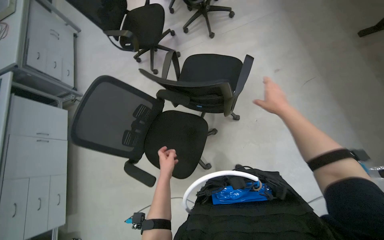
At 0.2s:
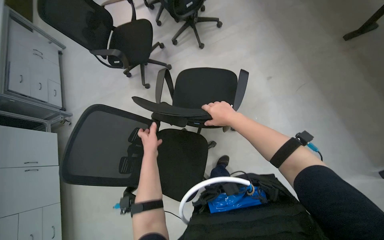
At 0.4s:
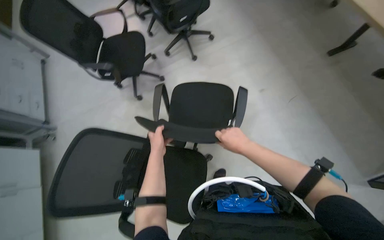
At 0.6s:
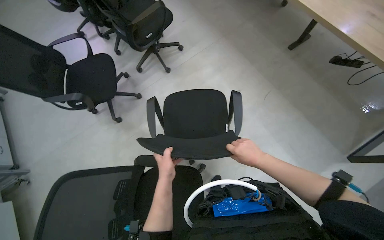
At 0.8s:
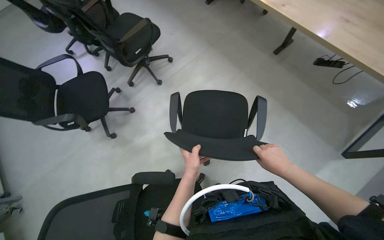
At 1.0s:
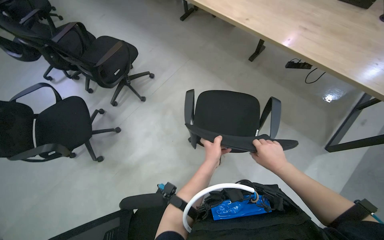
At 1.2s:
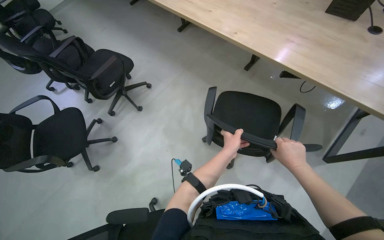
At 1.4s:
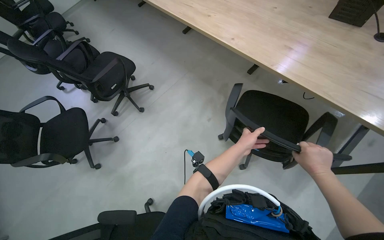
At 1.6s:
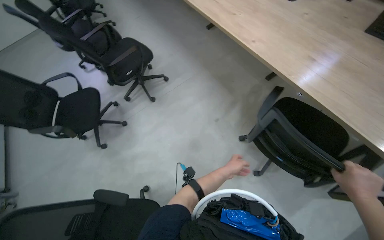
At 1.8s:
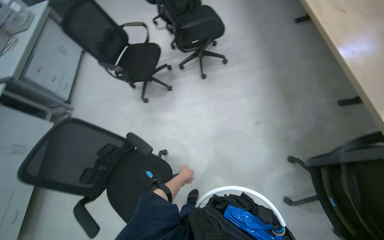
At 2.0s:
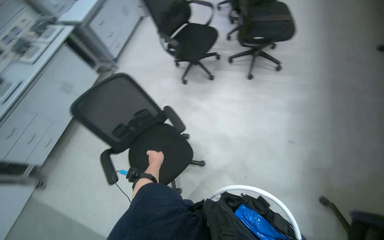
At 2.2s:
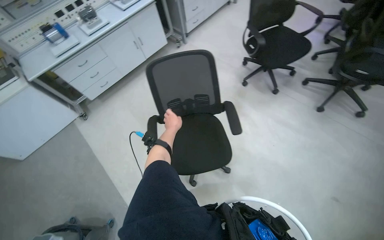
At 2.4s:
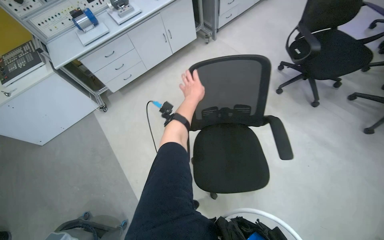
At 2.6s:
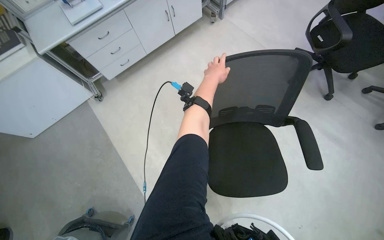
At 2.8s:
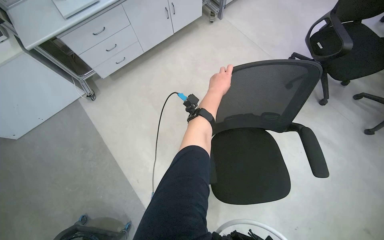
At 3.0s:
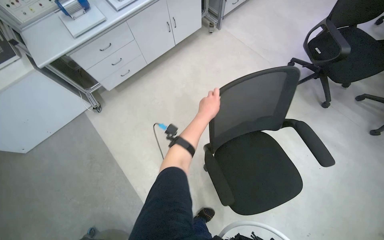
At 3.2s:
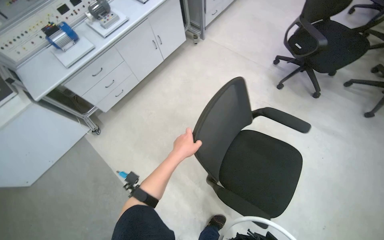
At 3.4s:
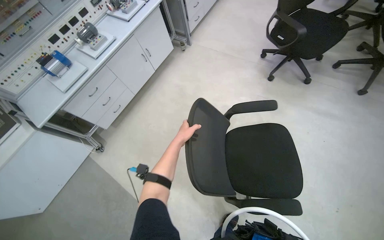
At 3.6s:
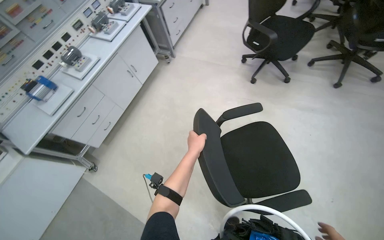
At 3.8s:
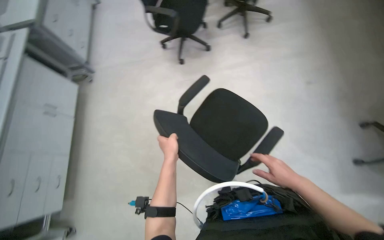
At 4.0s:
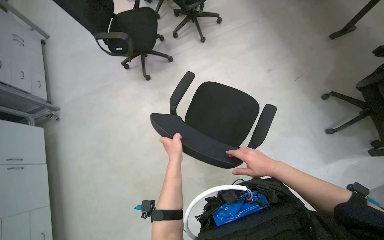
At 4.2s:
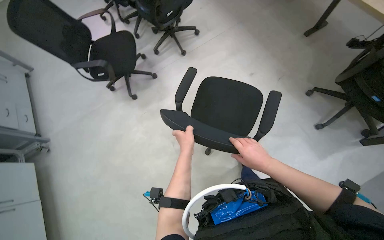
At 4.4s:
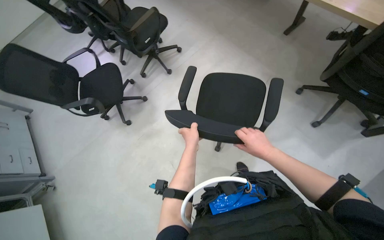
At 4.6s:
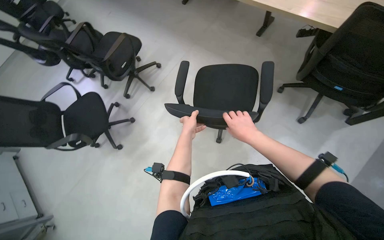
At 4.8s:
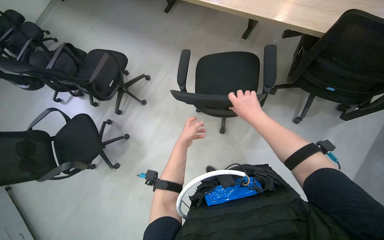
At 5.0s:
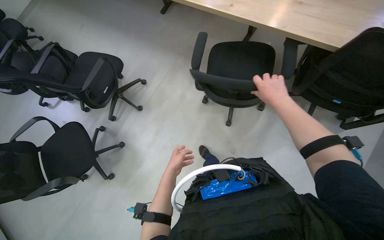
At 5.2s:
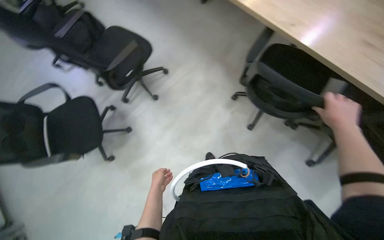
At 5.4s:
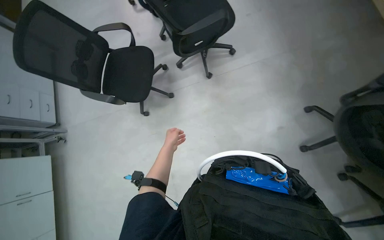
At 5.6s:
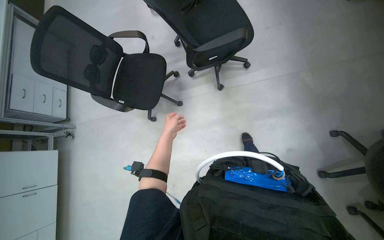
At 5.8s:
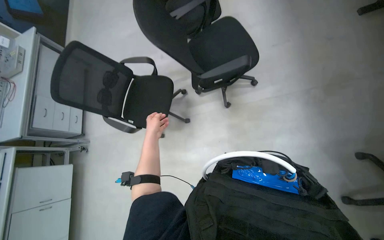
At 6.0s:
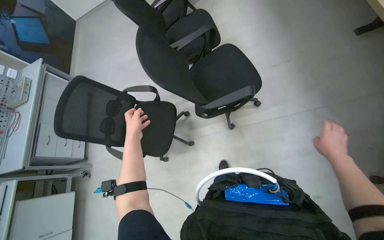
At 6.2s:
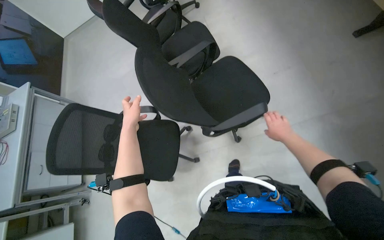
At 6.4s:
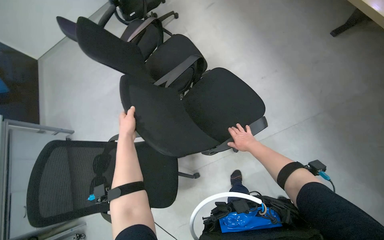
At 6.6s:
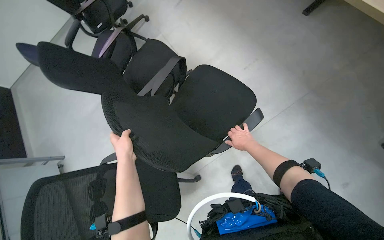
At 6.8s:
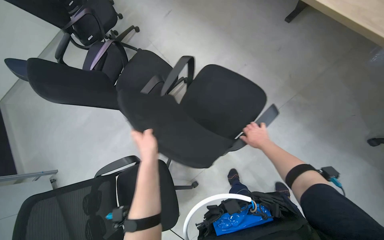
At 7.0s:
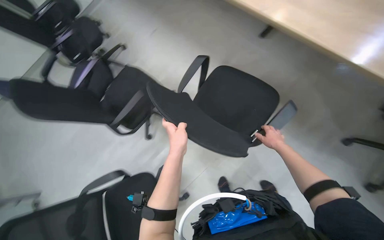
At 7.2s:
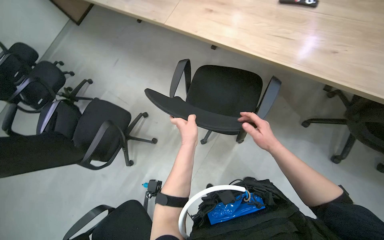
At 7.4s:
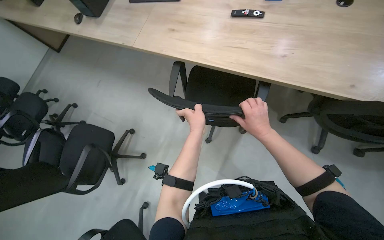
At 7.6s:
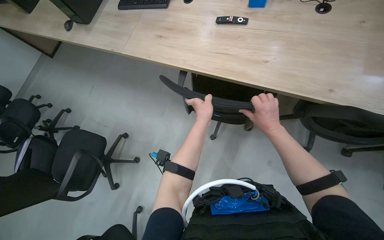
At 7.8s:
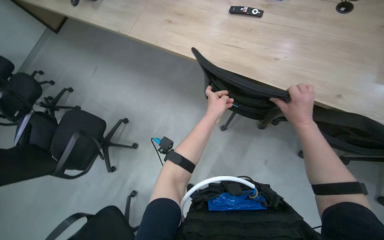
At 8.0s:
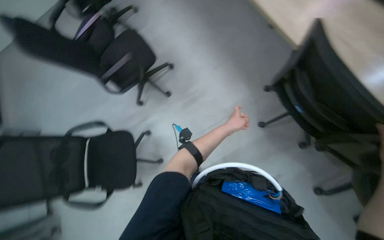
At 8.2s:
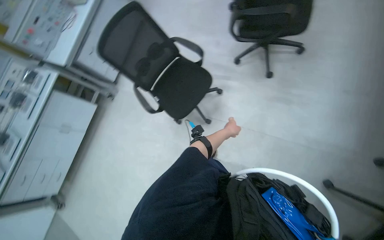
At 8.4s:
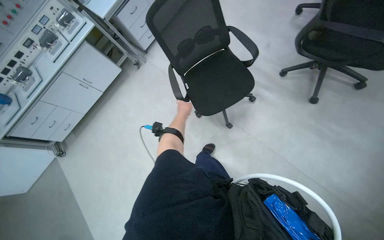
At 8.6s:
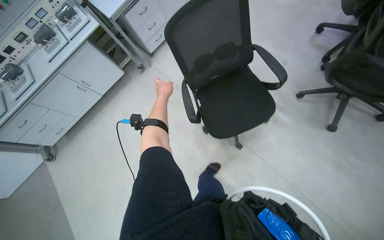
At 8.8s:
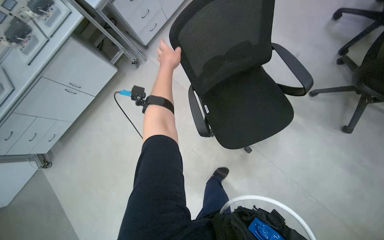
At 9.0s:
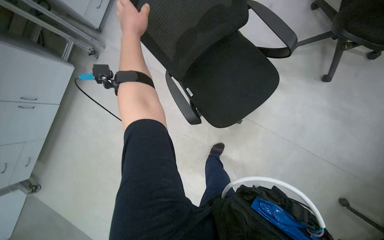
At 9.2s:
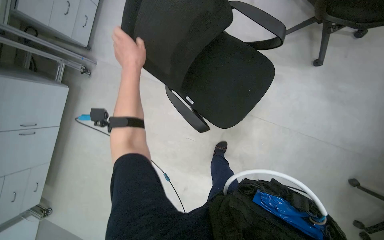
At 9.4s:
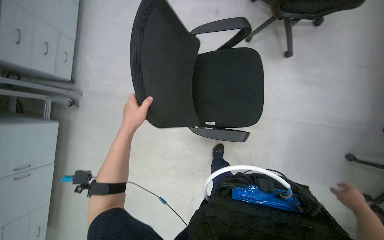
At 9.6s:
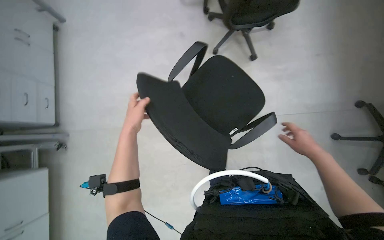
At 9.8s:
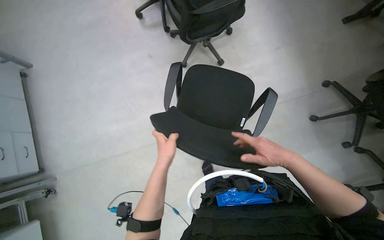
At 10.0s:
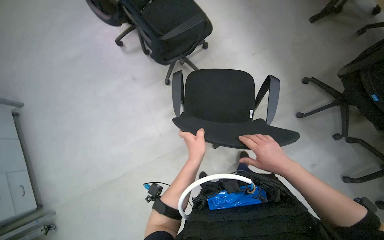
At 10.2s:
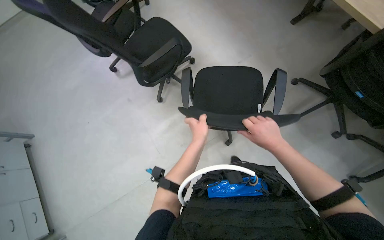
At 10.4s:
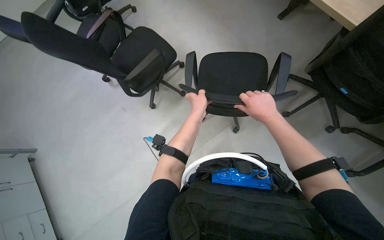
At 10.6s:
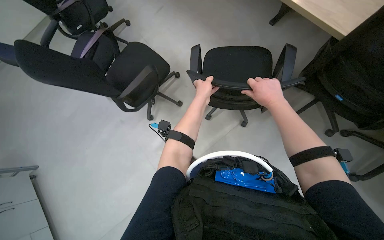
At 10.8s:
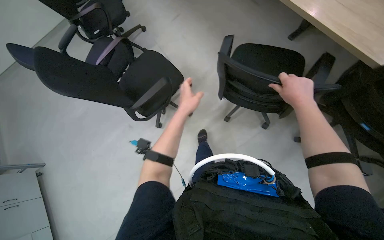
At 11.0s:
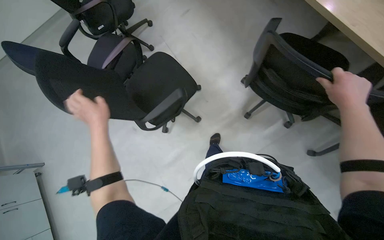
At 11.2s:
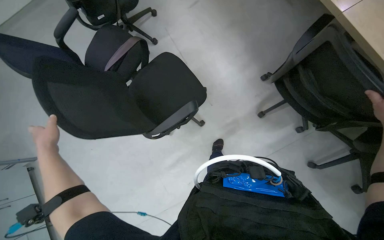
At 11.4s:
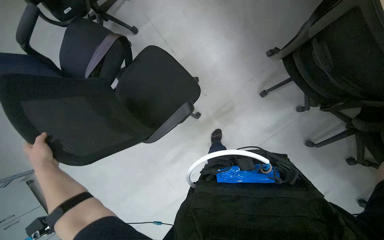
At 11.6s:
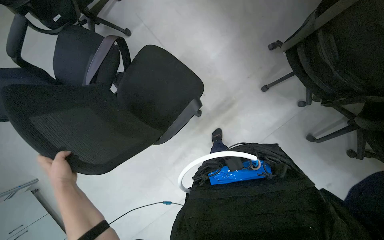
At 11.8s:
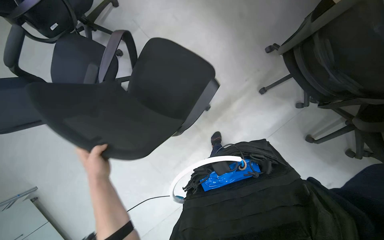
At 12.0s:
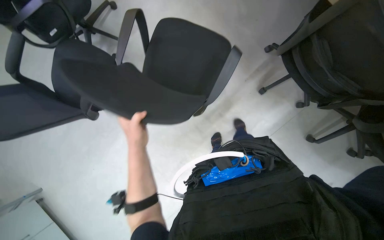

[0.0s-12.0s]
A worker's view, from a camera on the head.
Job: mopping floor.
The whole recording: Mopping the floor. The worker mops the floor using a flat mop and a cleaning cart.
0.0s to 1.6s: The camera is carried roughly 40 cm.
1.6s to 3.0s: The camera is carried about 90 cm. The head rotates roughly 80 degrees to the left. The camera pitches downward, by some 20 degrees.
3.0s to 4.4s: The camera is carried about 50 cm. The head rotates approximately 90 degrees to the right. The view tilts roughly 15 degrees upward.
4.4s to 6.0s: The camera is carried about 70 cm. The head turns to the left by roughly 30 degrees.
6.0s to 7.6s: The wearer's head swings roughly 50 degrees to the right. The view tilts some 15 degrees upward.
7.6s to 9.0s: The head travels approximately 90 cm. The head turns to the left by some 90 degrees. The view tips downward by about 45 degrees.
9.0s to 10.4s: The wearer looks some 20 degrees further upward. The scene turns some 55 degrees counterclockwise in the picture.
10.4s to 12.0s: The camera travels approximately 70 cm. The camera pitches downward, by some 15 degrees.

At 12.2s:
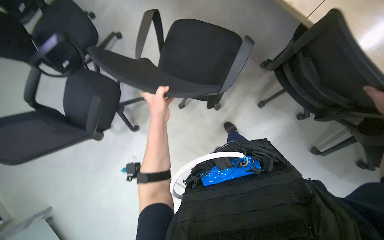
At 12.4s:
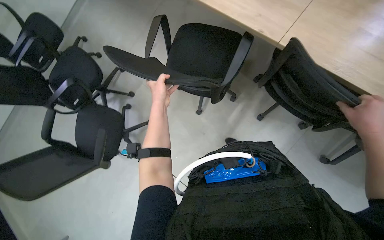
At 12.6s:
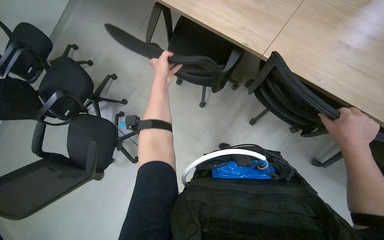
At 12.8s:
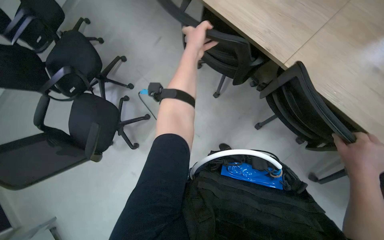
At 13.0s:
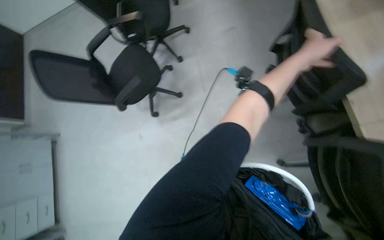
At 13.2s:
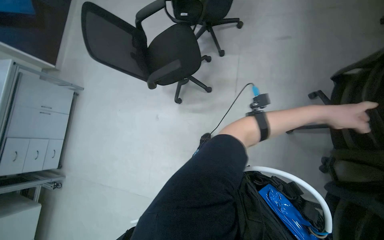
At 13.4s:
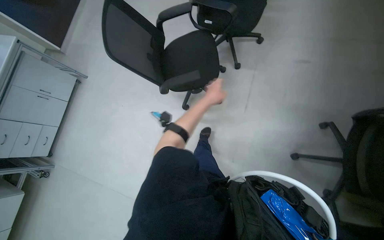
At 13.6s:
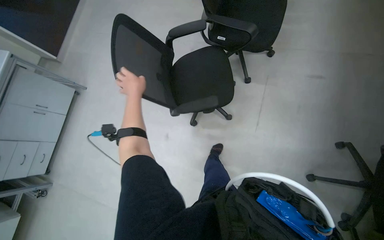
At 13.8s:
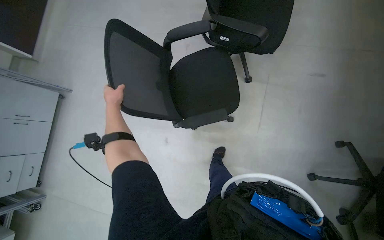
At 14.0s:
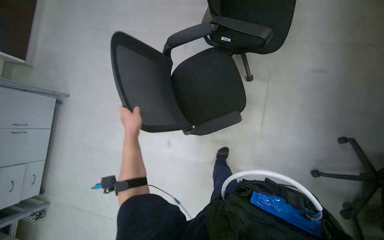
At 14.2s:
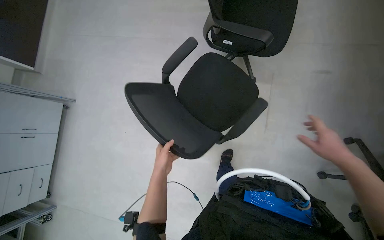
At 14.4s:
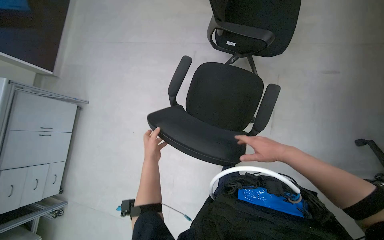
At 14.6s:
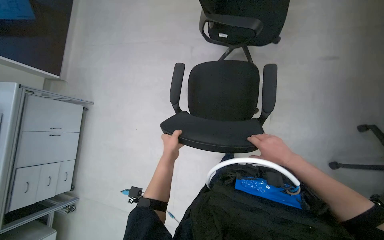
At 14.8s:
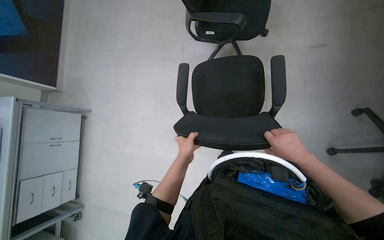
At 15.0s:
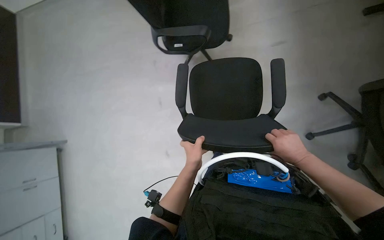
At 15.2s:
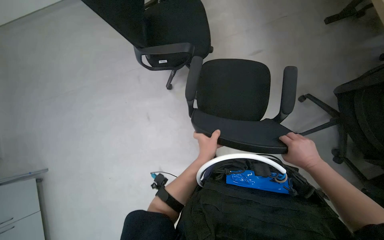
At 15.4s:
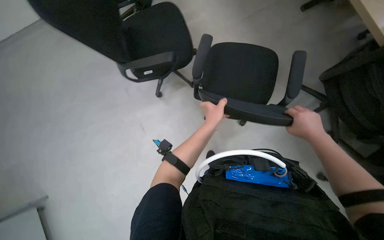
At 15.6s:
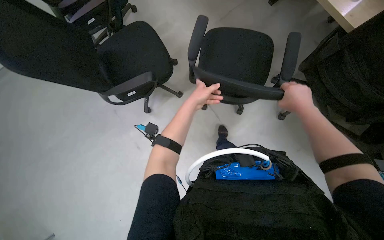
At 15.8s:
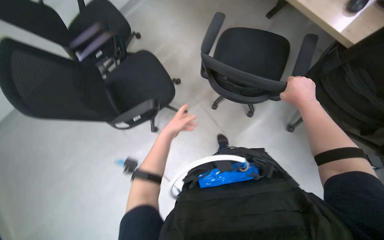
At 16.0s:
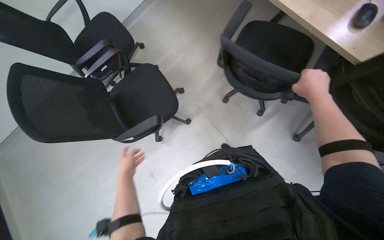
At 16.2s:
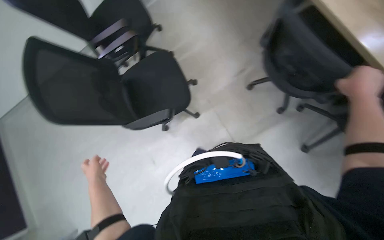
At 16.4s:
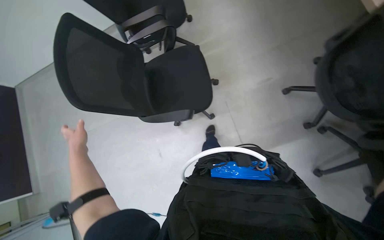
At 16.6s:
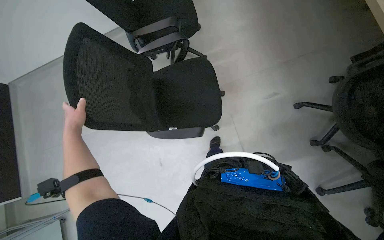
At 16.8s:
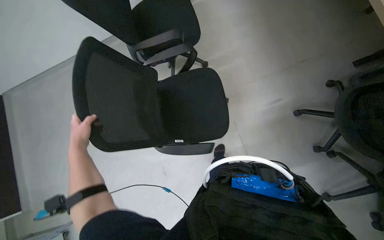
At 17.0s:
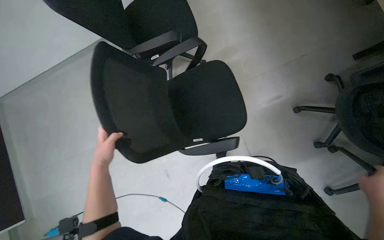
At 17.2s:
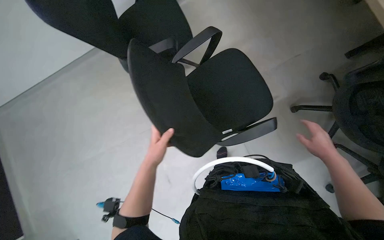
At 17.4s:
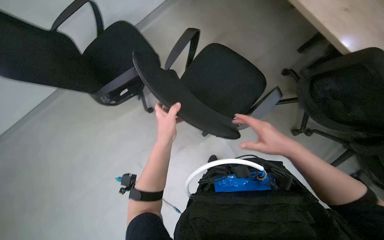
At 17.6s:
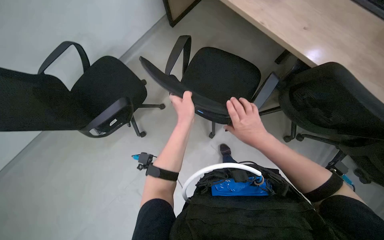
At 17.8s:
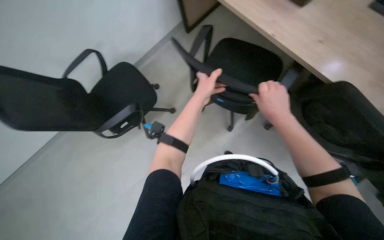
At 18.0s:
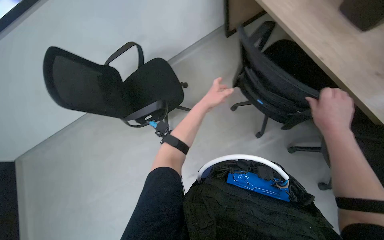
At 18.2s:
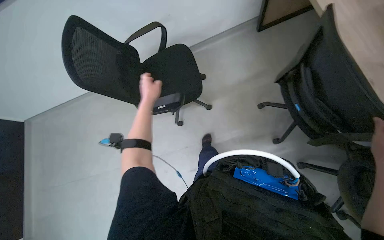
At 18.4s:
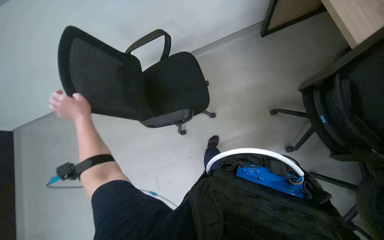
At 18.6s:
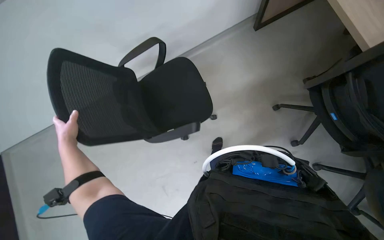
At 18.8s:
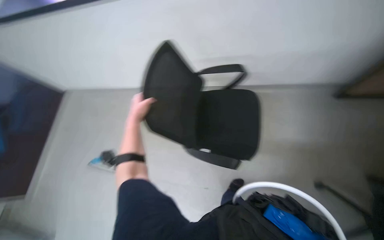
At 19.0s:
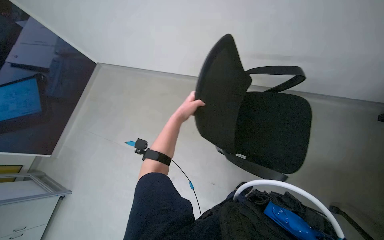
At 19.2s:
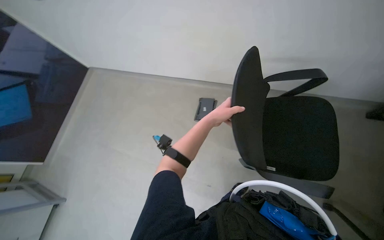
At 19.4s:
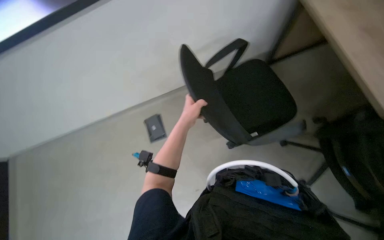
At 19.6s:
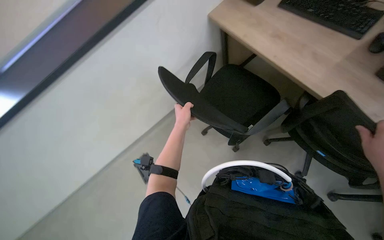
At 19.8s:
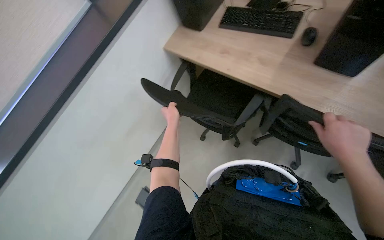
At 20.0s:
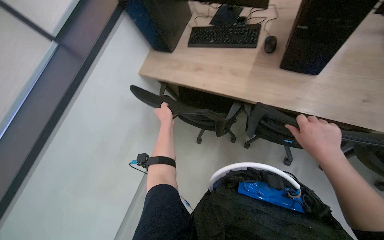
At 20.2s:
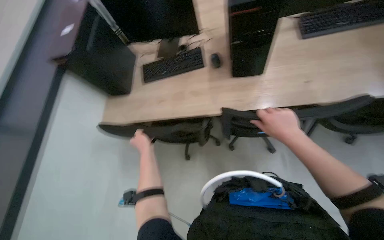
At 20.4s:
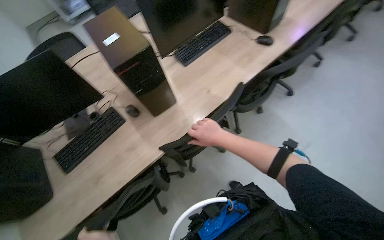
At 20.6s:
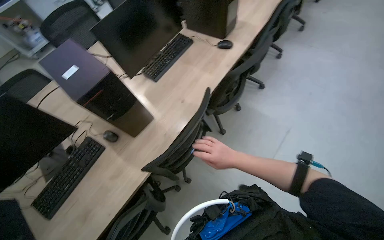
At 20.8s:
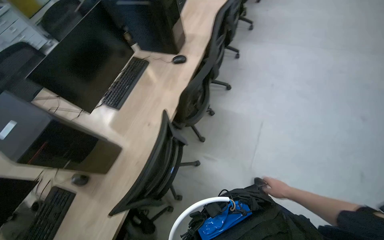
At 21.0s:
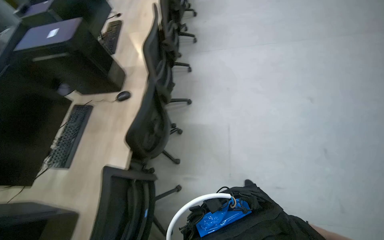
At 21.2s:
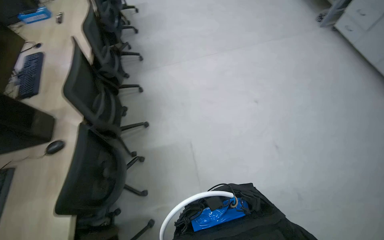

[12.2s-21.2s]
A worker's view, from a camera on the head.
Job: mopping floor.
The whole recording: Mopping the floor. The worker mops the floor using a flat mop and a cleaning cart.
13.8s to 15.2s: The left hand shifts approximately 40 cm to the right and down the picture.
15.2s to 16.6s: The left hand shifts some 60 cm to the left.
16.6s to 18.2s: The left hand travels up the picture and to the right by roughly 30 cm.
